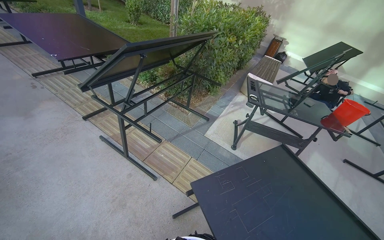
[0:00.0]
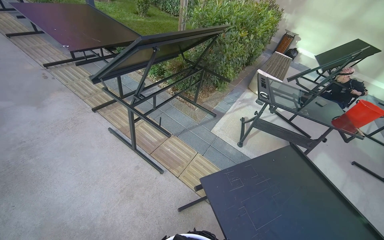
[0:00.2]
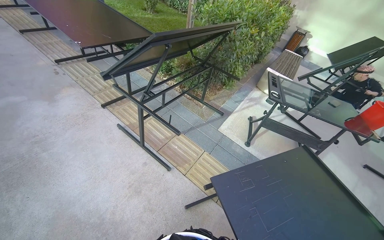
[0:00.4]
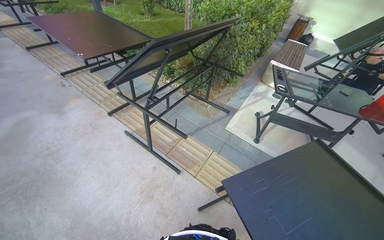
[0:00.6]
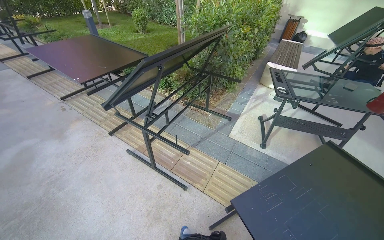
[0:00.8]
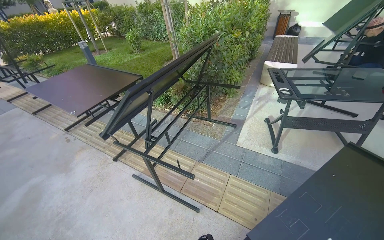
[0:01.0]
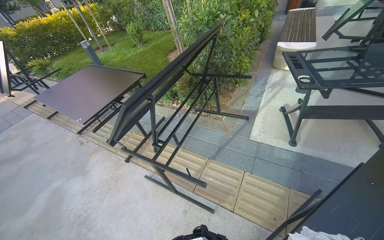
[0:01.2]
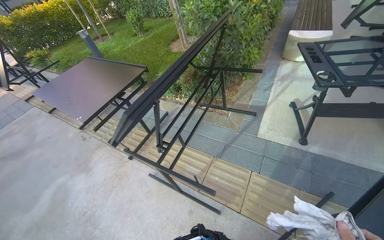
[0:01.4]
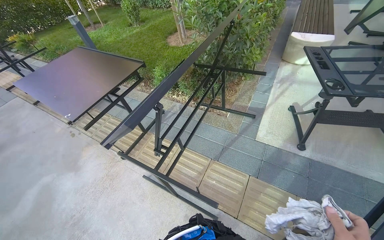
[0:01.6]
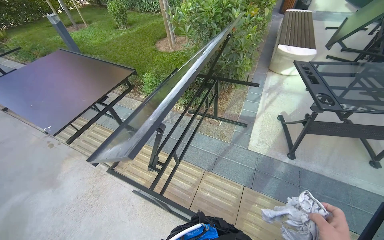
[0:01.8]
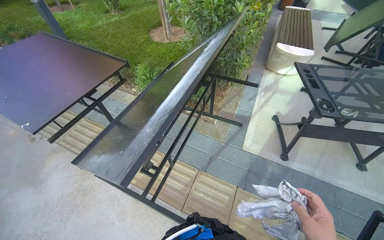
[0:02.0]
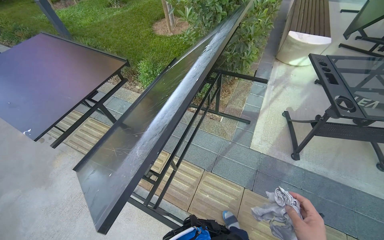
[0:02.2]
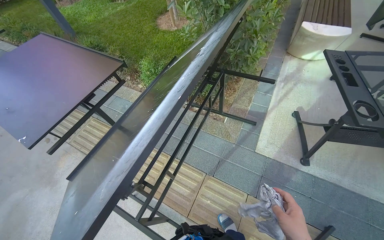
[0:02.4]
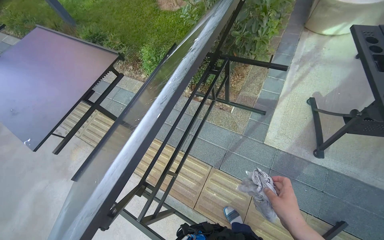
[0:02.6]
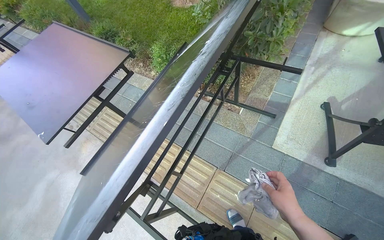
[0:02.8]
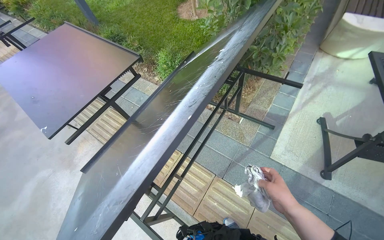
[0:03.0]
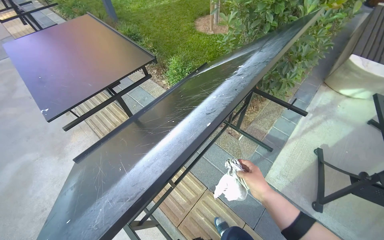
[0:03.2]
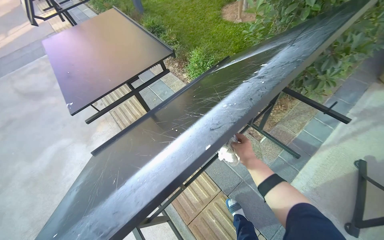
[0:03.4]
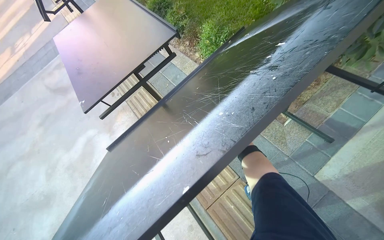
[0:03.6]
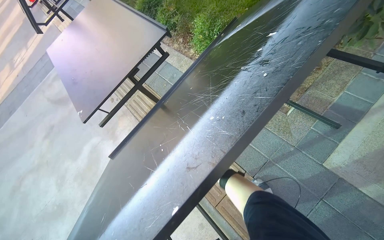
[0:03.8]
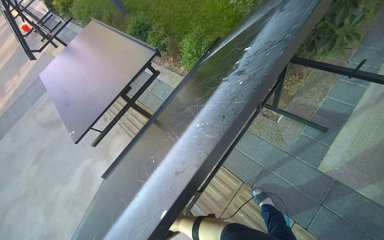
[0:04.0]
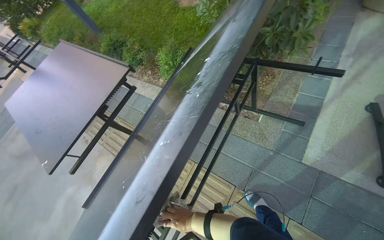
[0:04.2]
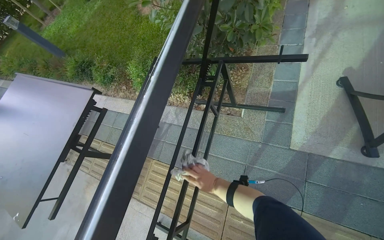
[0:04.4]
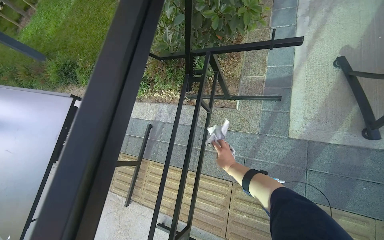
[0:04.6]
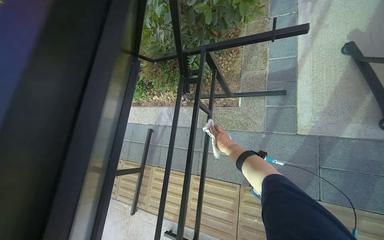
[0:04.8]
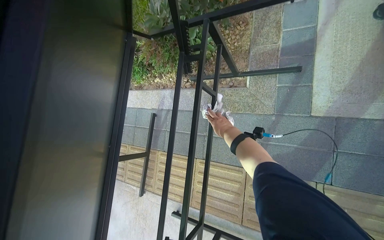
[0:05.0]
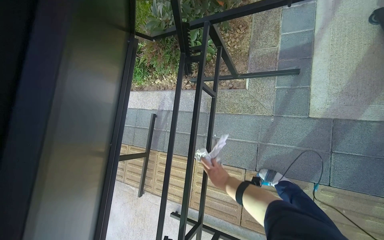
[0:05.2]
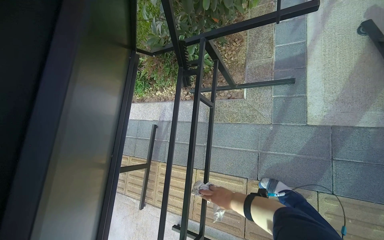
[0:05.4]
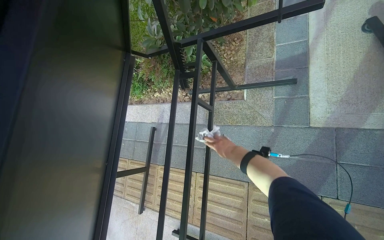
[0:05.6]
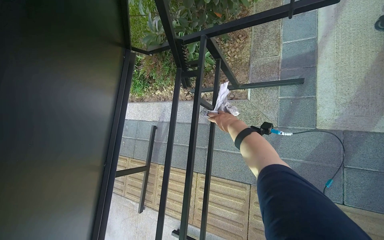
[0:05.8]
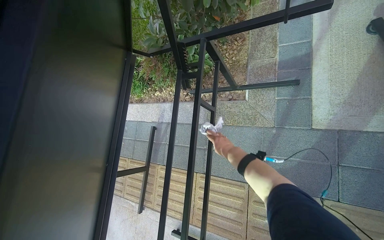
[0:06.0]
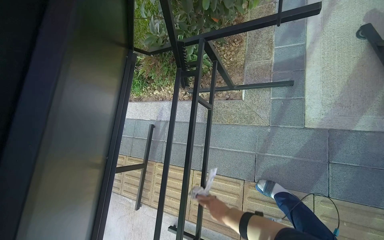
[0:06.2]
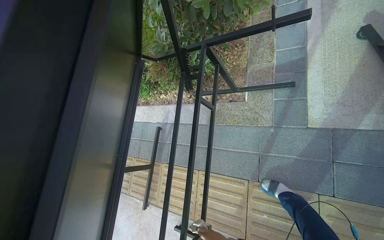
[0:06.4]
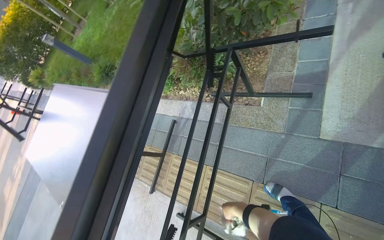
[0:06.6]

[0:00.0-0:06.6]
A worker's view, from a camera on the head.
Job: wiping surfaces.
The whole recording: Cleaning tables. The worker wipes the surfaces and frames of multiple tables with a cloth.
0:00.0 to 0:01.6: The camera travels approximately 50 cm.
0:01.6 to 0:03.2: The head travels some 40 cm.
0:03.2 to 0:05.0: The wearer moves about 60 cm. The camera pitches downward, by about 15 degrees. Everything in view rotates some 40 degrees counterclockwise.
0:05.0 to 0:06.6: The right hand goes up and down the picture, approximately 40 cm each way, reversing 2 times.

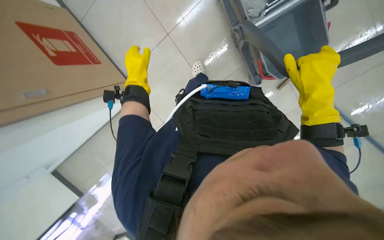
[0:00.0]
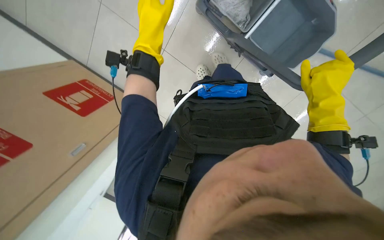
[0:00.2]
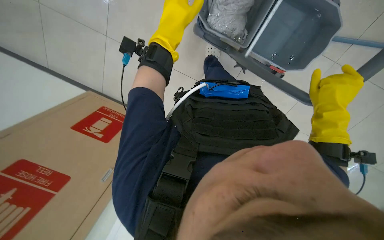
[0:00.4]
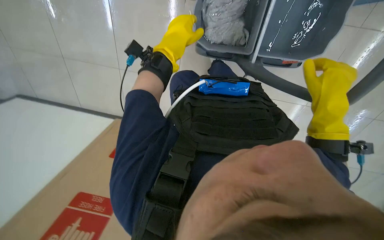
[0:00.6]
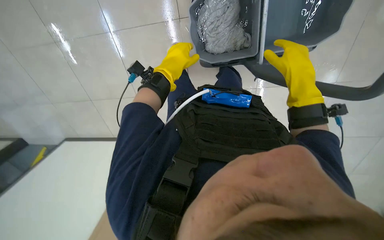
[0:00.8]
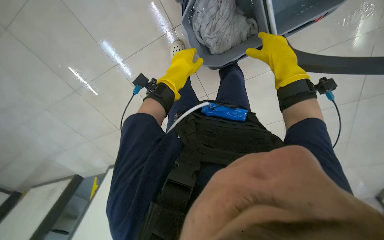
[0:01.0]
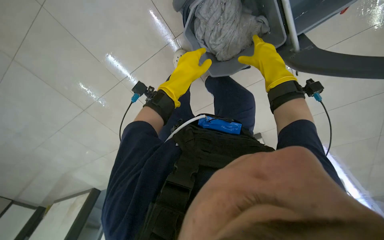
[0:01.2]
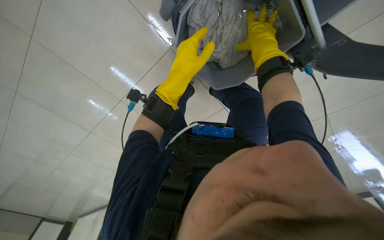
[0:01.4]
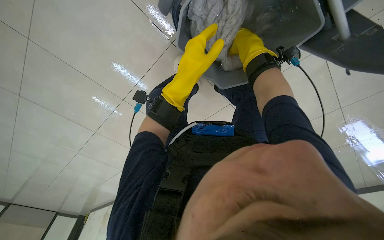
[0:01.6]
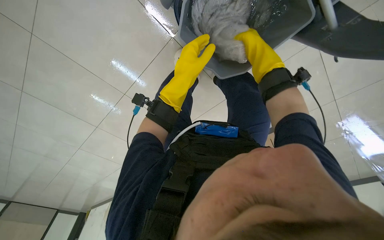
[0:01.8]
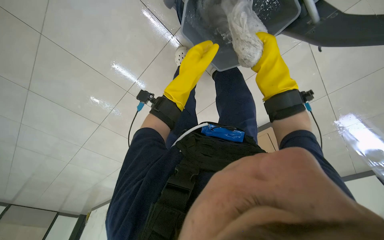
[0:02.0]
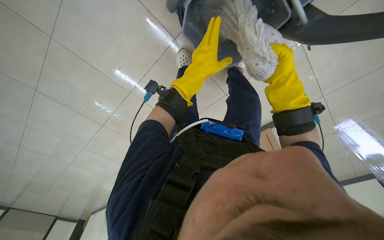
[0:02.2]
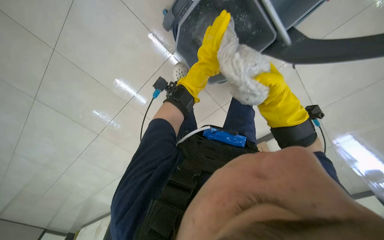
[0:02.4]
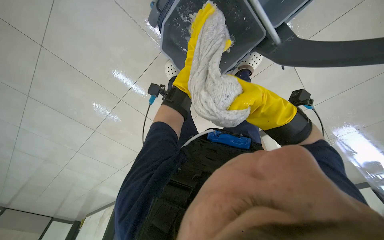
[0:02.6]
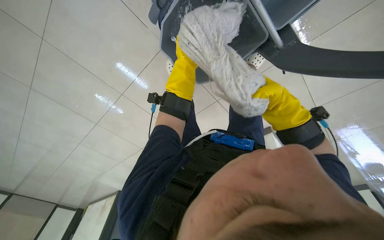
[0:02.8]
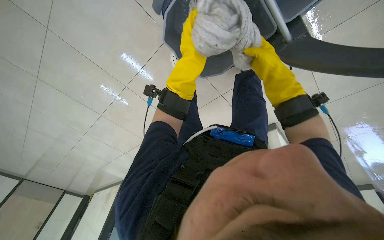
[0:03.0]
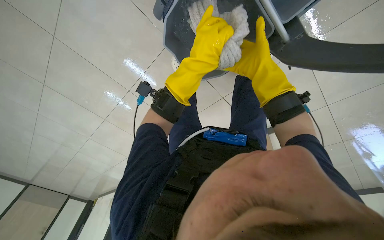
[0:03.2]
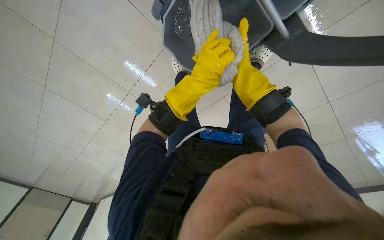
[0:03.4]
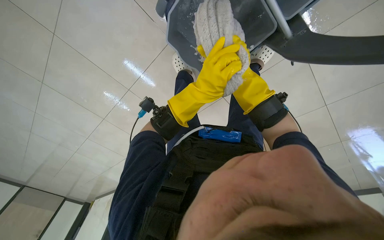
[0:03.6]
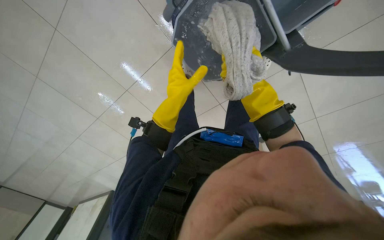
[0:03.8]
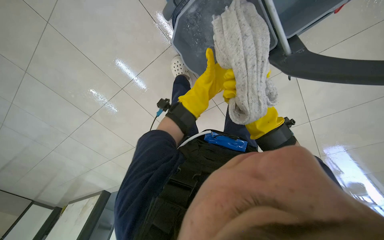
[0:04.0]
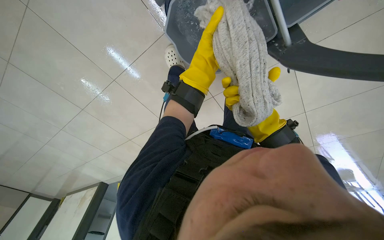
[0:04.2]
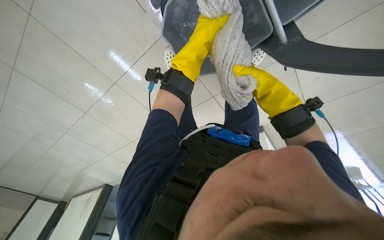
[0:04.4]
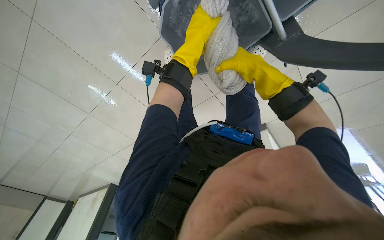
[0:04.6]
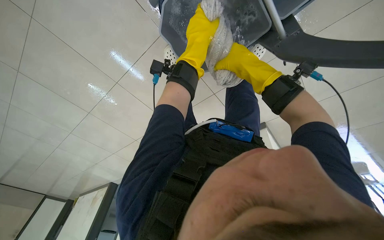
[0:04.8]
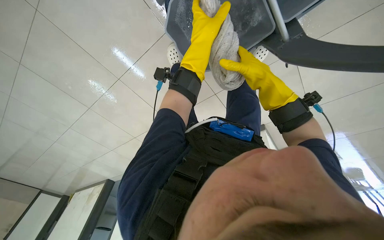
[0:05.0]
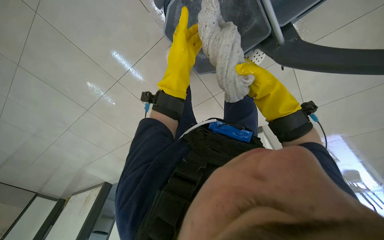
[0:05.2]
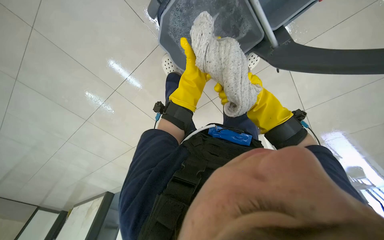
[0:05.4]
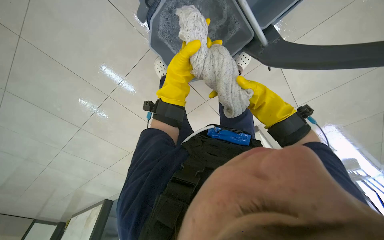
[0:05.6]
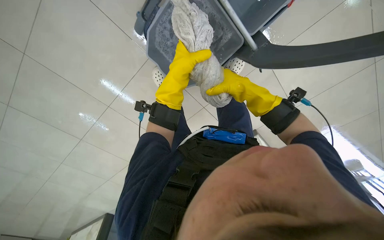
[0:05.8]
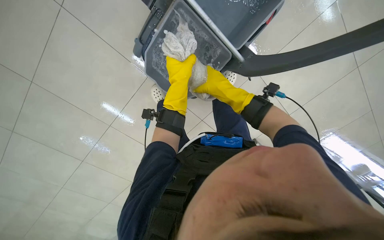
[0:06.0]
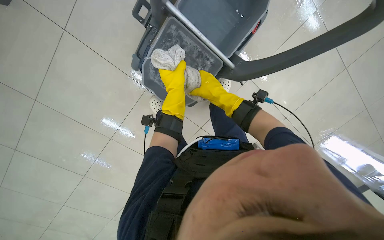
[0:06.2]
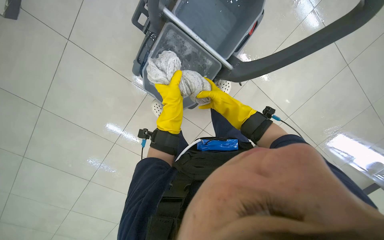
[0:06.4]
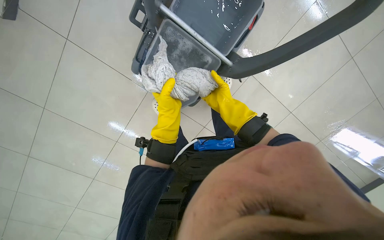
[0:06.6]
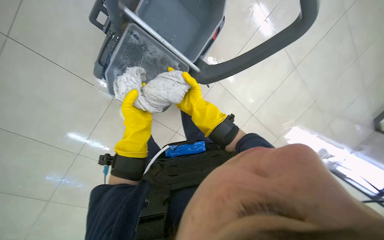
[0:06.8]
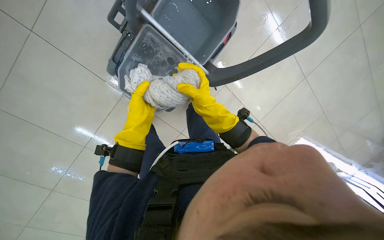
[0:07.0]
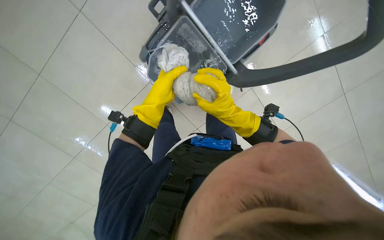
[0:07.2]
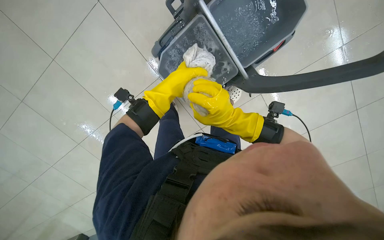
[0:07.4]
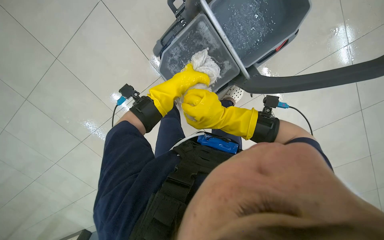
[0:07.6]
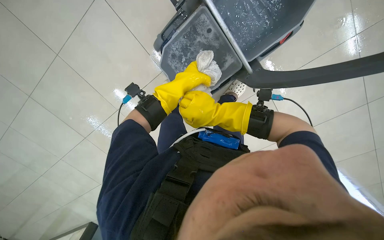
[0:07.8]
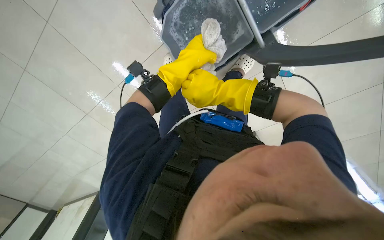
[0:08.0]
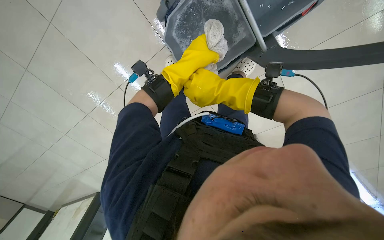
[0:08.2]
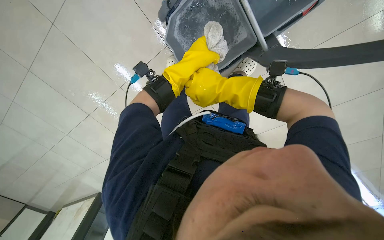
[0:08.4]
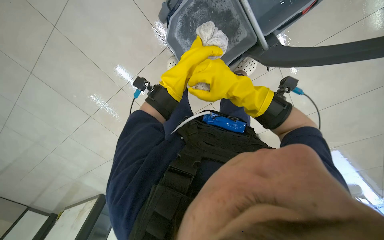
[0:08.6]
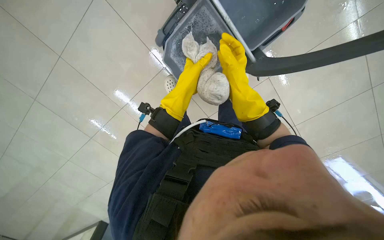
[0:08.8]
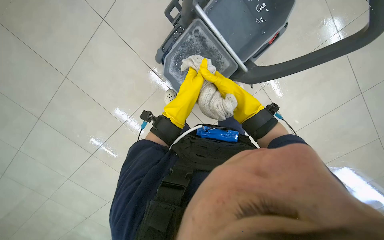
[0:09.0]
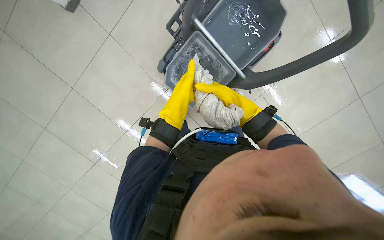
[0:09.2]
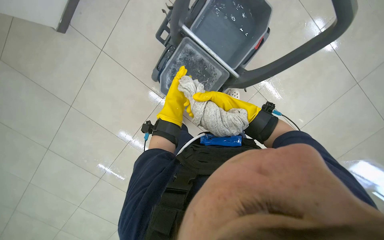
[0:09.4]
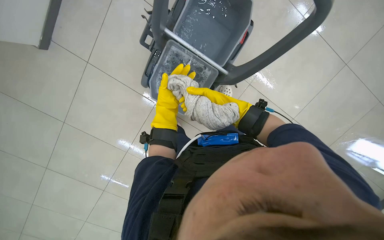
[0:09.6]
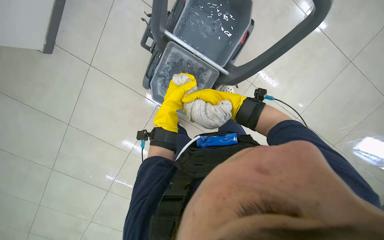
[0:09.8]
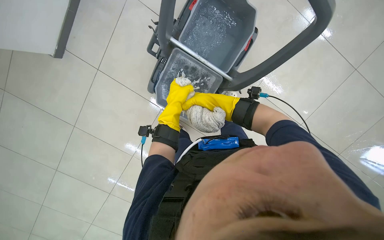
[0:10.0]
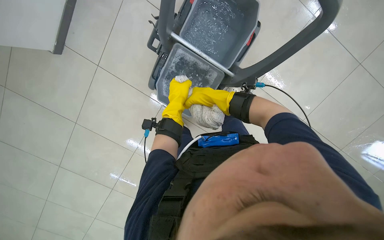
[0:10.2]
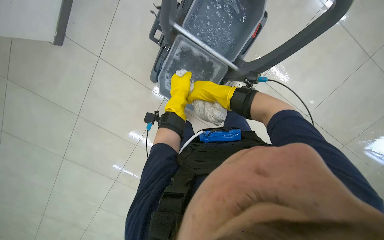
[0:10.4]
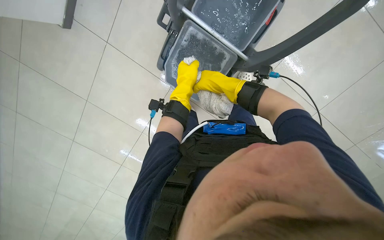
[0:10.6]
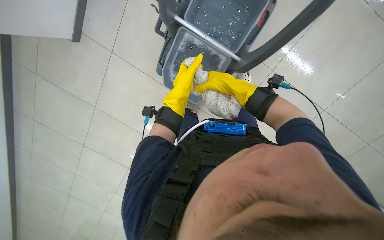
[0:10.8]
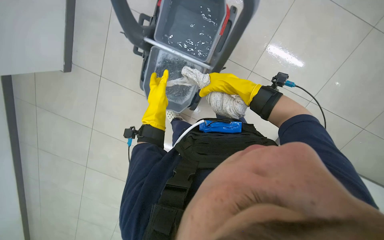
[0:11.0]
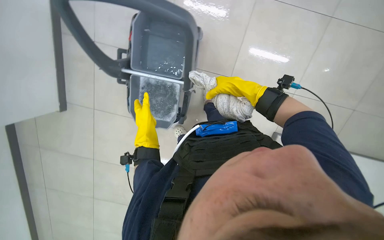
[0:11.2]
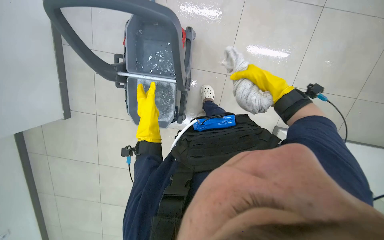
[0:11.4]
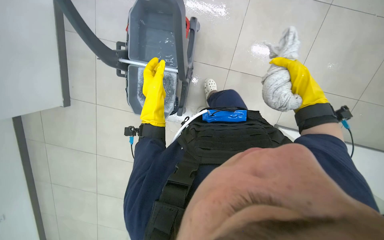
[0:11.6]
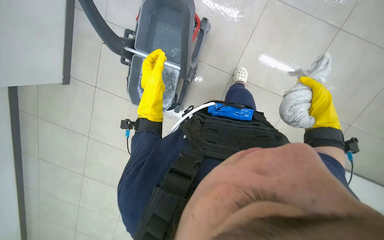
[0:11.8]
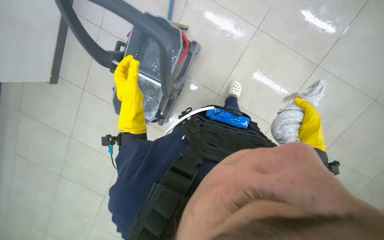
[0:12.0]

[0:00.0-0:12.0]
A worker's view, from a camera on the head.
Job: preparing cleaning supplies.
The whole recording: Preparing mop for cleaning. The worker wrings out and prepares a mop for cleaning the floor.
0:01.6 to 0:03.0: The left hand moves nearer and farther over about 25 cm, changing direction 3 times. Meanwhile the right hand moves to the right and down the picture, roughly 20 cm.
0:03.0 to 0:04.4: The right hand moves down the picture, roughly 10 cm, and goes farther from the camera and returns, about 15 cm each way.
0:04.4 to 0:06.0: The view tilts approximately 10 degrees upward. The right hand is displaced farther from the camera by about 10 cm, while the left hand shifts about 10 cm down the picture.
0:06.0 to 0:07.6: The right hand moves nearer and farther over some 20 cm, changing direction 2 times.
0:09.0 to 0:10.4: The right hand shifts approximately 15 cm nearer to the camera.
0:10.4 to 0:12.0: The left hand is displaced to the left and nearer to the camera by roughly 20 cm. The right hand is displaced to the right by approximately 30 cm.
